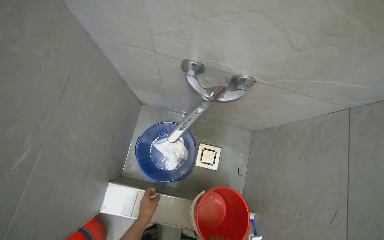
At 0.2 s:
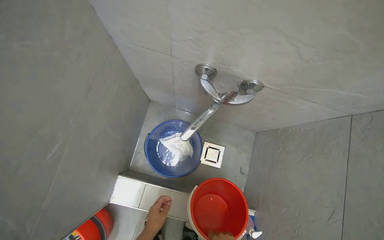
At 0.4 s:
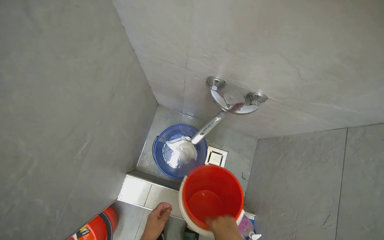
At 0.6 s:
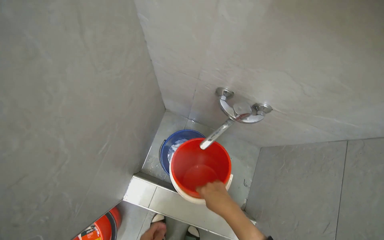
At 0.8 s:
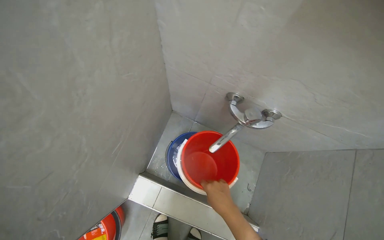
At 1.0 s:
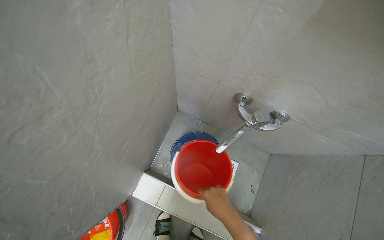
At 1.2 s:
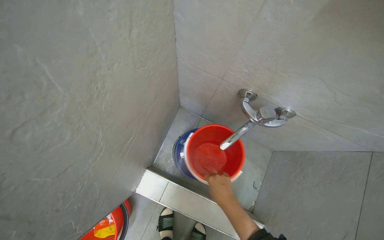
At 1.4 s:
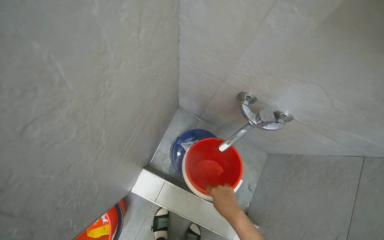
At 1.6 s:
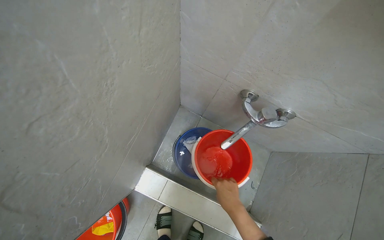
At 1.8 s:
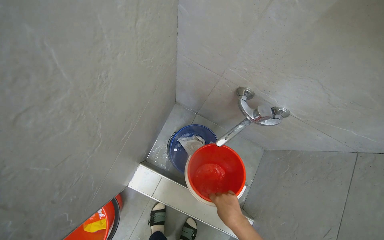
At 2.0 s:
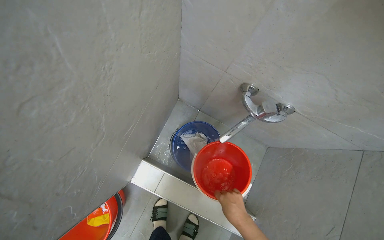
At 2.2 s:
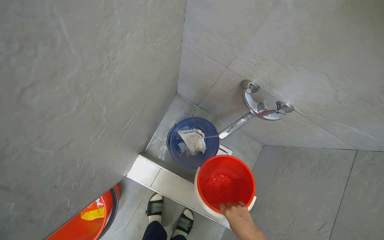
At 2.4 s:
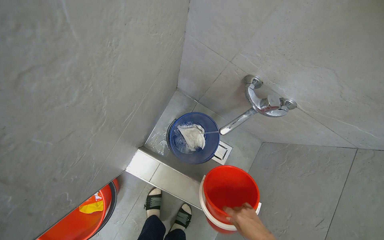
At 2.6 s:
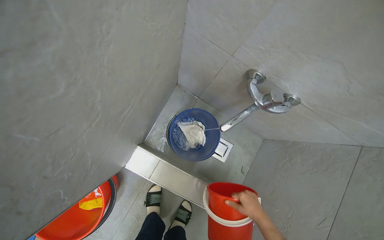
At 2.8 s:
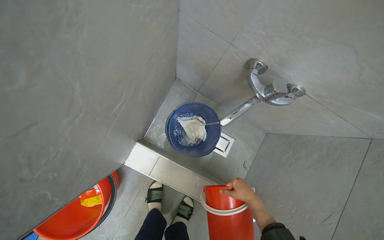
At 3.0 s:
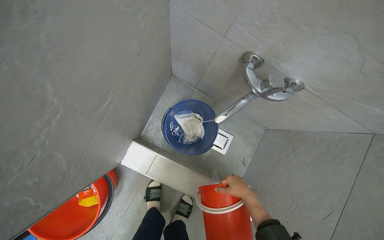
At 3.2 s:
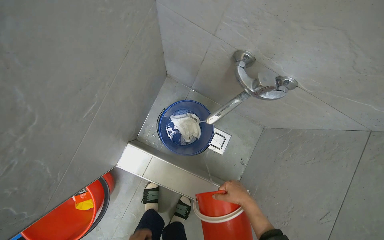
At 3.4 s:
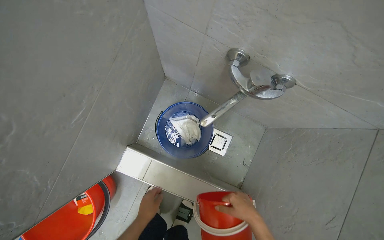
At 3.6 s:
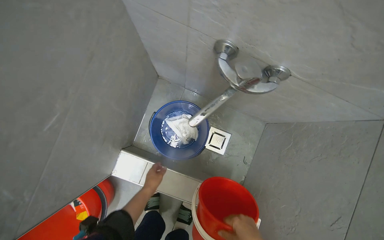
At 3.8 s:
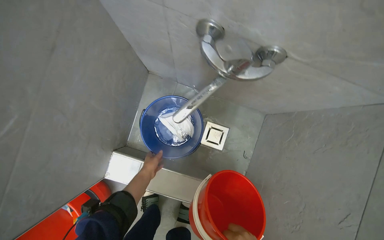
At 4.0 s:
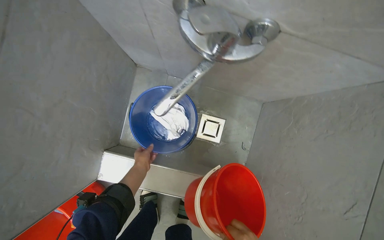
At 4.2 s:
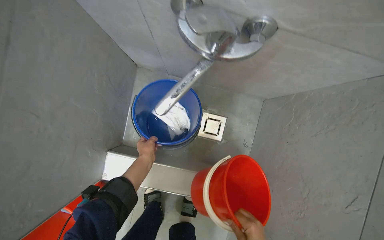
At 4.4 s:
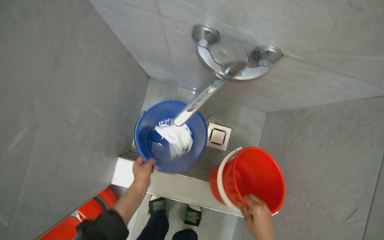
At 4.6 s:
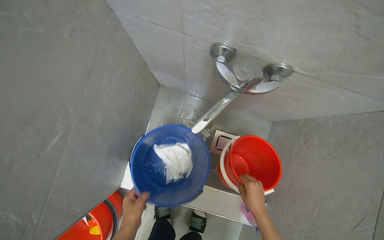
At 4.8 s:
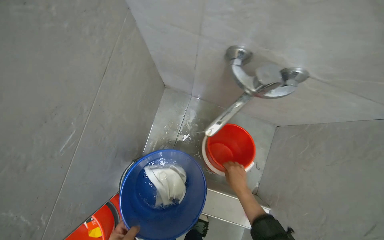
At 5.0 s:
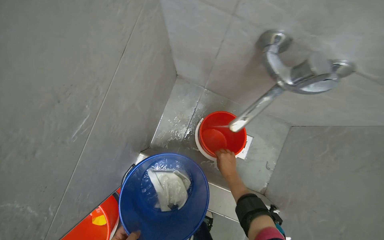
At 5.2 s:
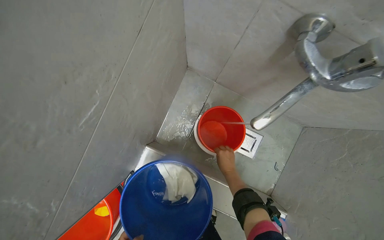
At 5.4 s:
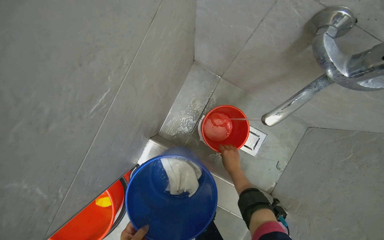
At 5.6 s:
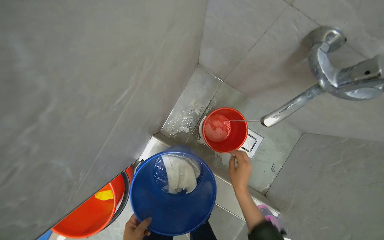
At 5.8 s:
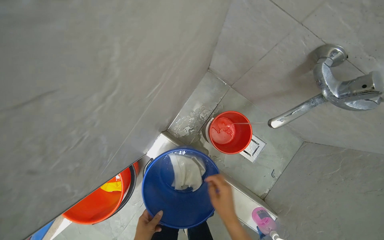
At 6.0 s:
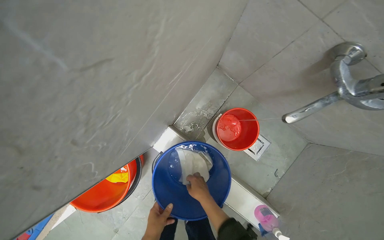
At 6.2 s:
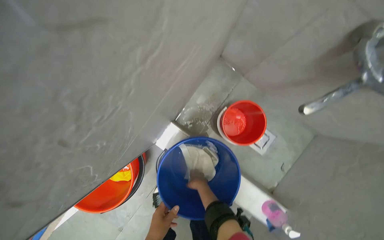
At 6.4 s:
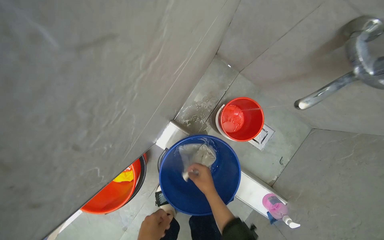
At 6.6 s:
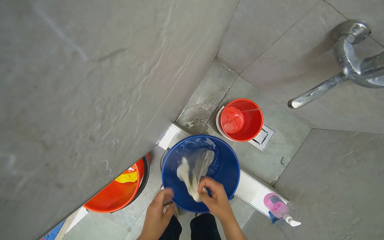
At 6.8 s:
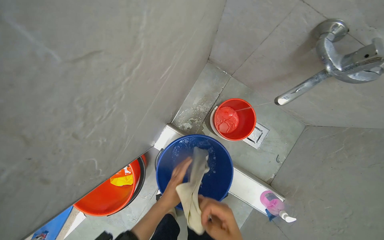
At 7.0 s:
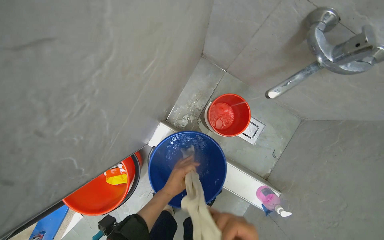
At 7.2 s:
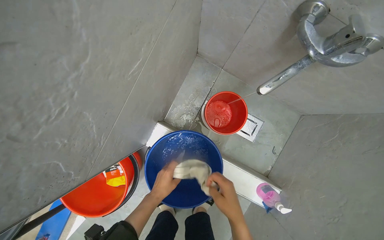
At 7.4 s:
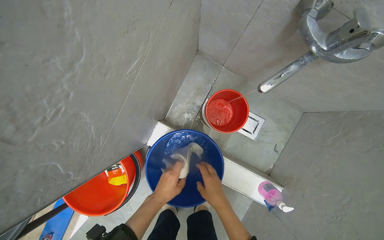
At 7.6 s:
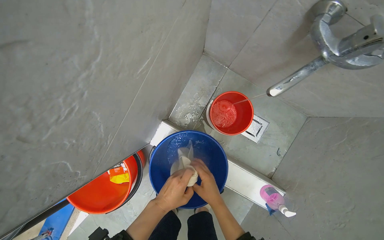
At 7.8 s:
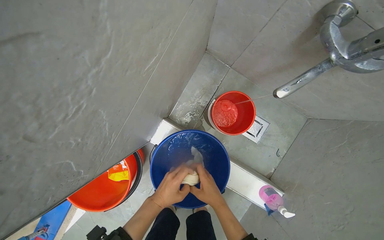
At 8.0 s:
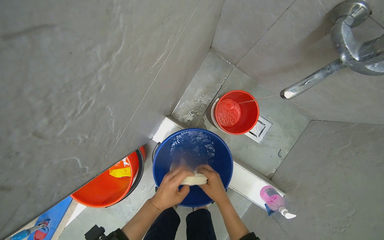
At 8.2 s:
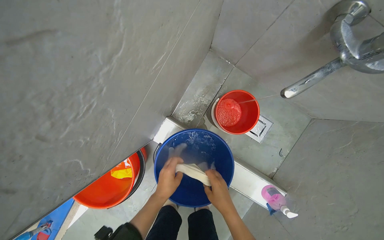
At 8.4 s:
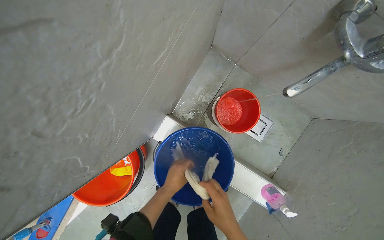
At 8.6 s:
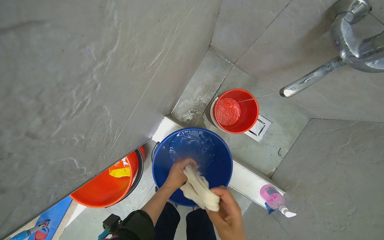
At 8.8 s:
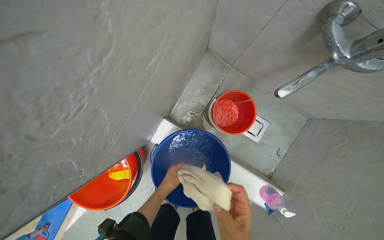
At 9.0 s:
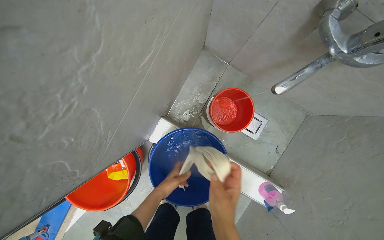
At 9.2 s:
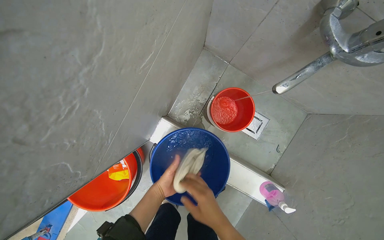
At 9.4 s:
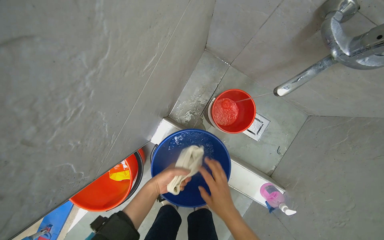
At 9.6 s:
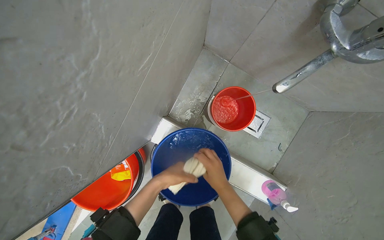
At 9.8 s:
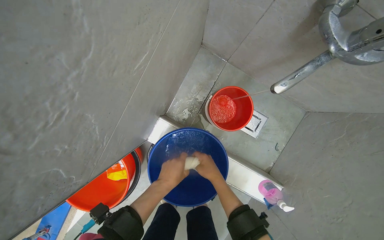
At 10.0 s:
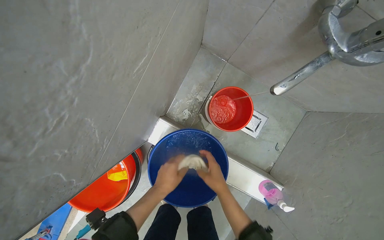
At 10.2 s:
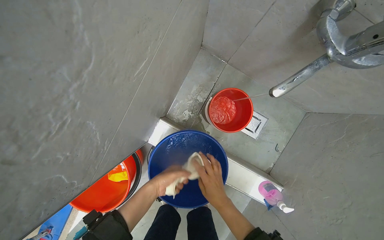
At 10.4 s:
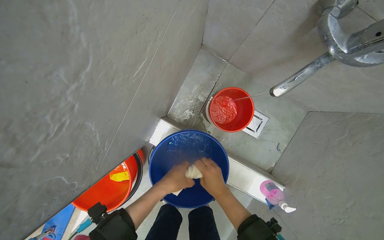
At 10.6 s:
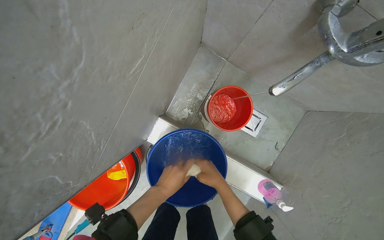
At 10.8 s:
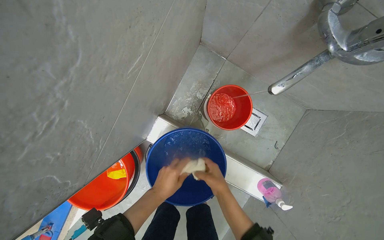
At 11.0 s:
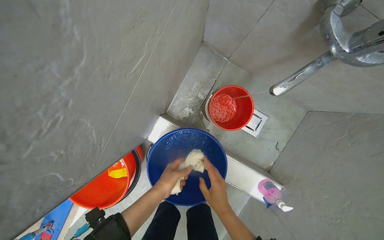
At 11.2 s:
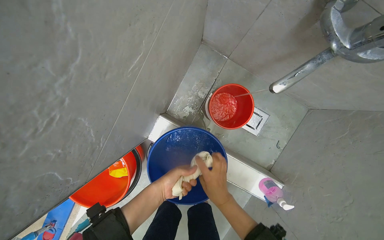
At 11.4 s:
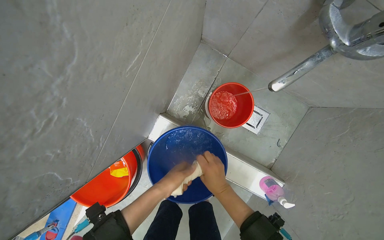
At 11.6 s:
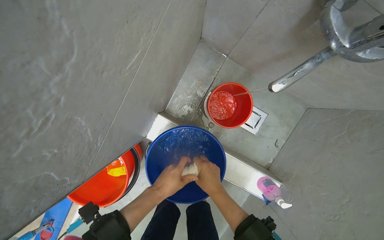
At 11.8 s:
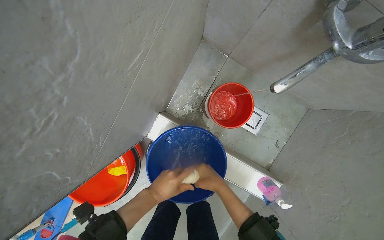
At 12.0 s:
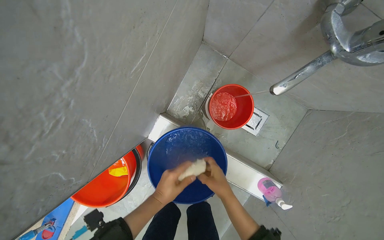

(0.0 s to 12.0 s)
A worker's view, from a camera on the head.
Job: preparing cleaning supplies.
The whole recording: Preparing cleaning equipment. The worker fills buckets with water, wrings out cloths, and attaches a mop head to a handle.
1.6 s - 3.0 s: The right hand travels to the right and farther from the camera by some 15 cm.
7.6 s - 9.0 s: The left hand travels farther from the camera by approximately 10 cm.
9.0 s - 10.4 s: The right hand moves farther from the camera, approximately 15 cm, while the left hand goes about 10 cm nearer to the camera.
10.4 s - 12.0 s: The hands work in one place, with small movements.

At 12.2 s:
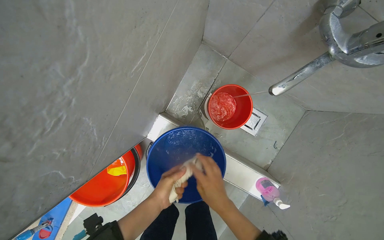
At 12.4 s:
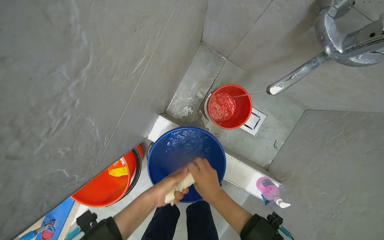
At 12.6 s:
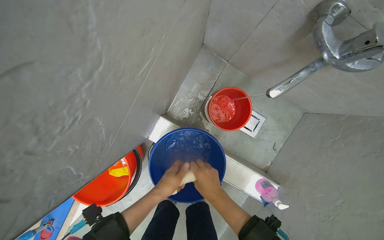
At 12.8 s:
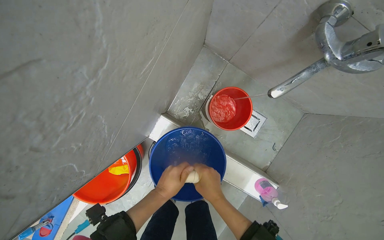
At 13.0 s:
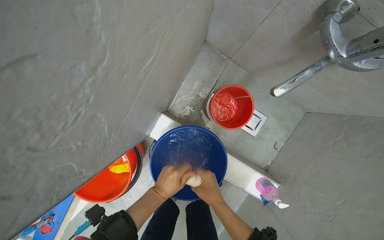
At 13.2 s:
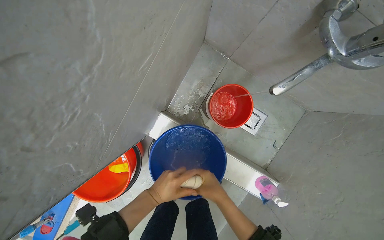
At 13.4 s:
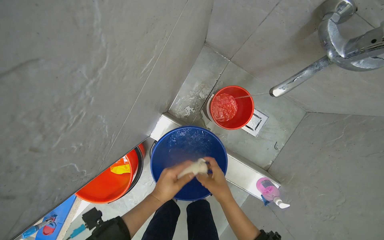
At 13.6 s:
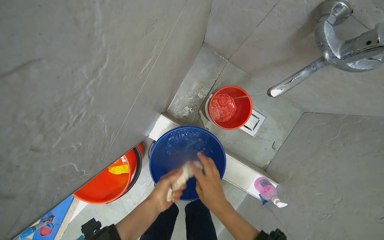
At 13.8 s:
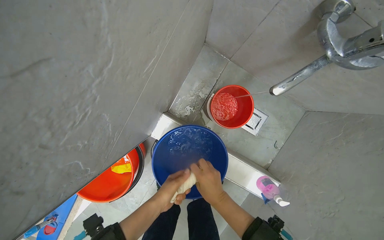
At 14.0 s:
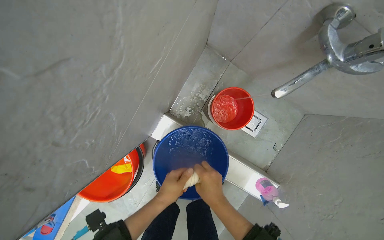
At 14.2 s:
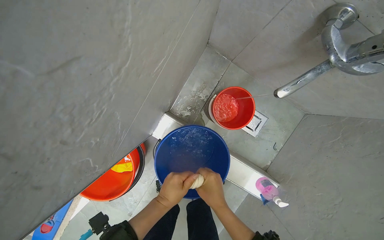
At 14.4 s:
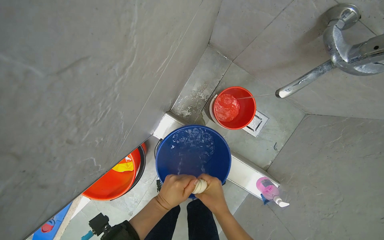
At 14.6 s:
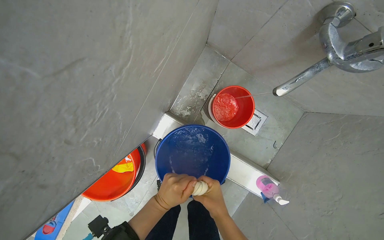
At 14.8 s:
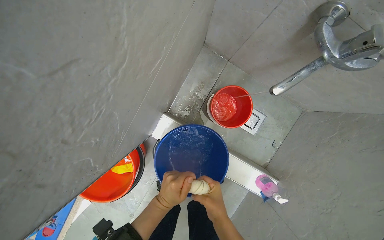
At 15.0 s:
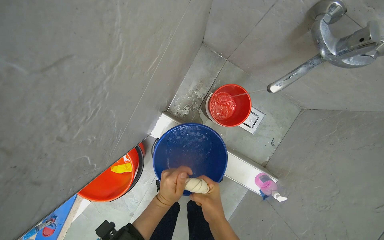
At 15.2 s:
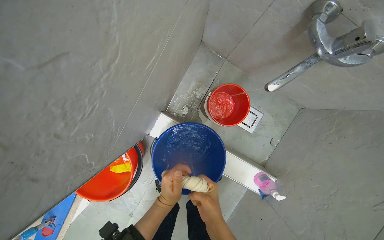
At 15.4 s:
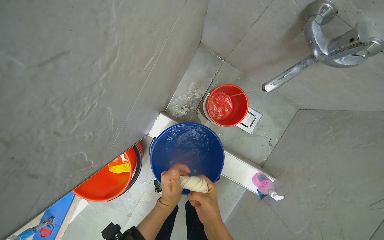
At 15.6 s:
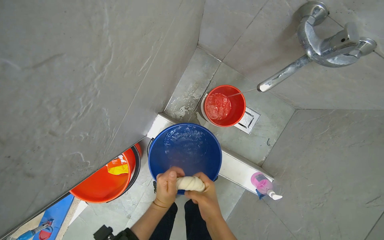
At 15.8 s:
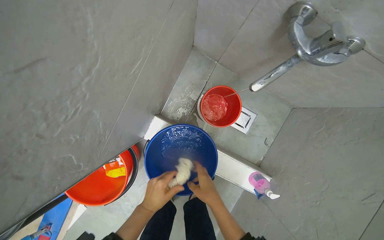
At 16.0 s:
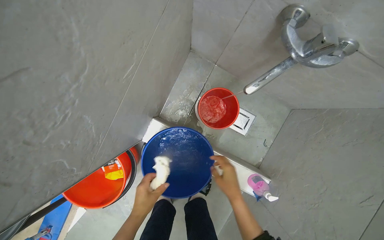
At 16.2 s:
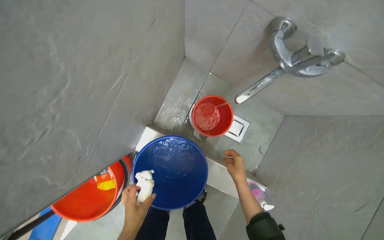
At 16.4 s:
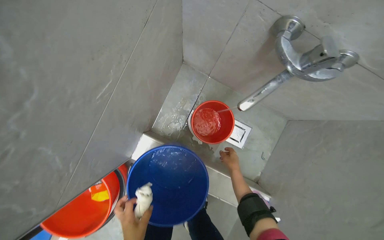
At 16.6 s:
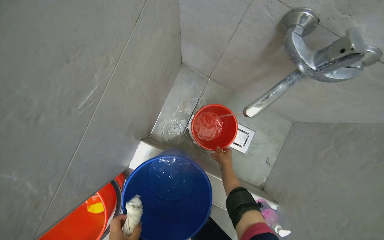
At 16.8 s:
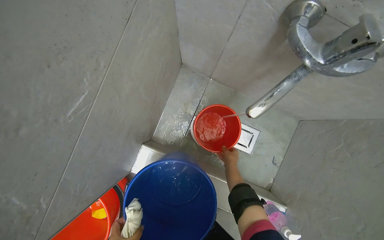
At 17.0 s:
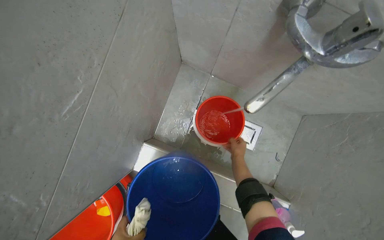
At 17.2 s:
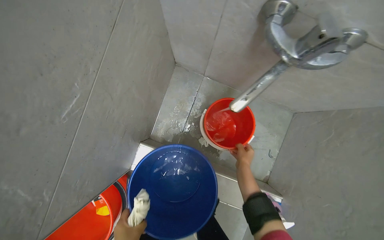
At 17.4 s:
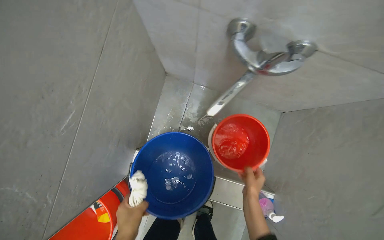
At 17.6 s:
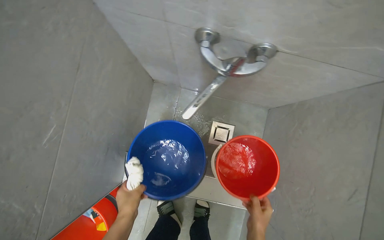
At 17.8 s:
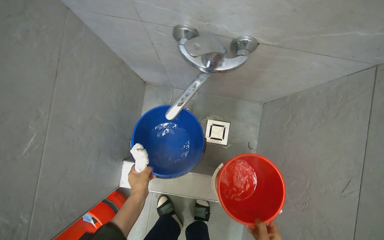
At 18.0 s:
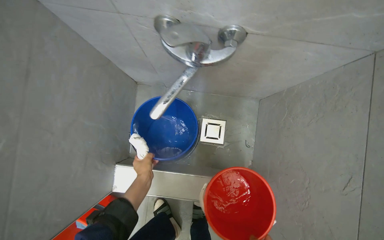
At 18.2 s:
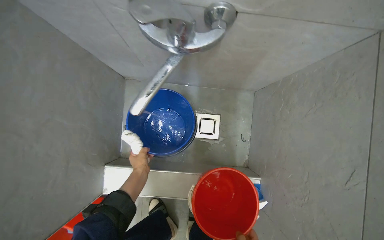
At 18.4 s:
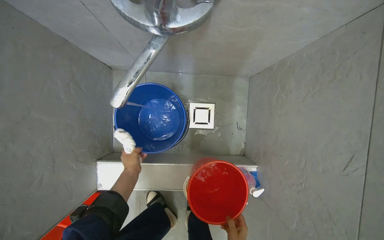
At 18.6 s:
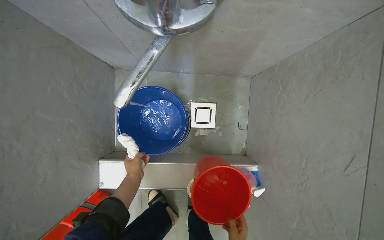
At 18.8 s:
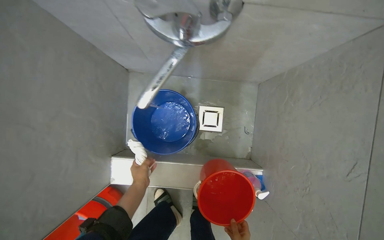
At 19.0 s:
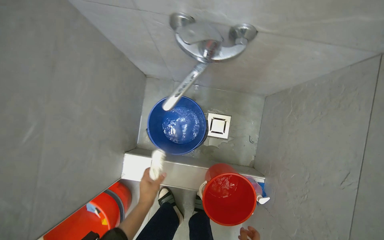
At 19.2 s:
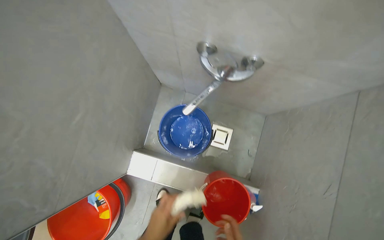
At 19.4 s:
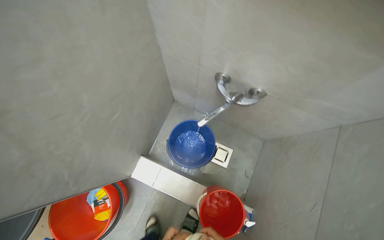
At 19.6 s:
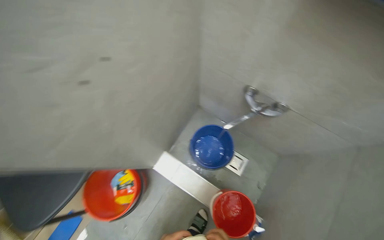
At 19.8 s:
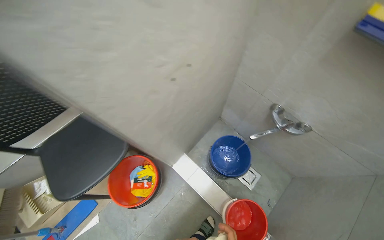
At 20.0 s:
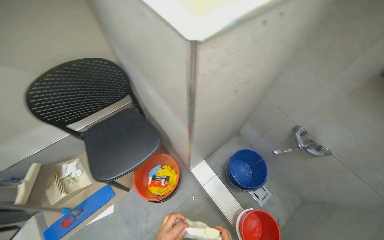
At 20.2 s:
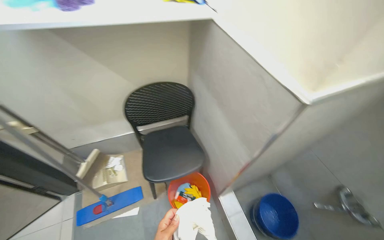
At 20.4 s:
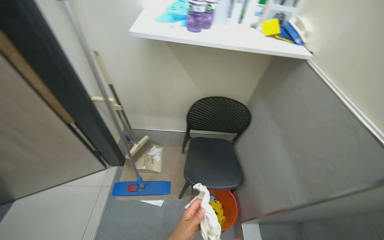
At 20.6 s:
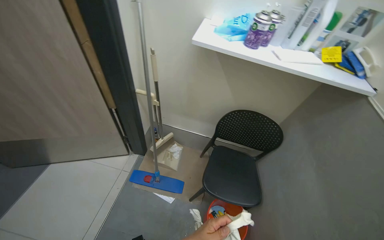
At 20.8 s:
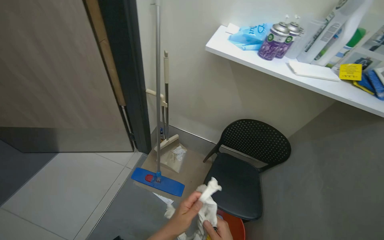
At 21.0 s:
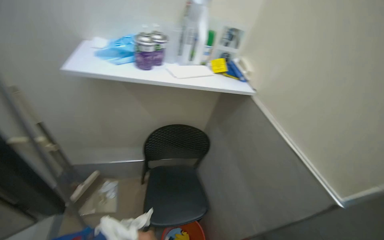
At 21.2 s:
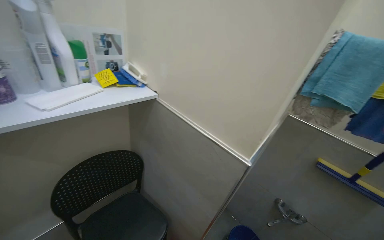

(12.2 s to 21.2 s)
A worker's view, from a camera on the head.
Job: preparing cleaning supplies.
The whole recording: Preparing cleaning equipment. The worker fills buckets with water, wrings out cloths, and attaches a mop head to a handle.
12.2 s - 13.8 s: The hands stay close to where they were, moving slightly.
13.8 s - 15.2 s: The hands work in one place, with small movements.
15.2 s - 16.6 s: The right hand travels farther from the camera, up the picture and to the right by about 35 cm.
18.2 s - 19.8 s: The camera travels about 50 cm. The wearer looks roughly 20 degrees further upward. Everything in view rotates about 35 degrees clockwise.
19.8 s - 21.2 s: The head travels approximately 50 cm. The view swings some 20 degrees to the right. The view tilts approximately 25 degrees upward.
